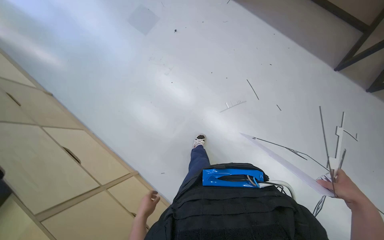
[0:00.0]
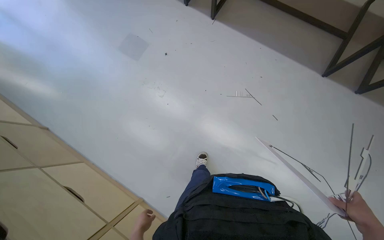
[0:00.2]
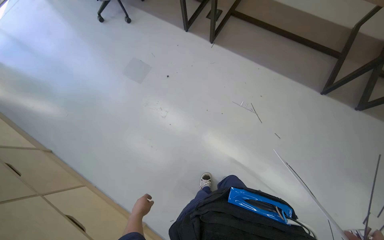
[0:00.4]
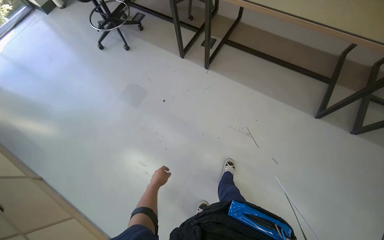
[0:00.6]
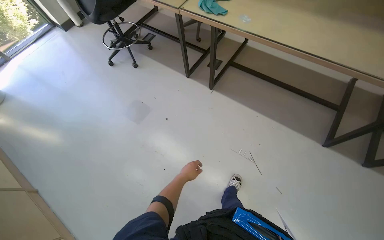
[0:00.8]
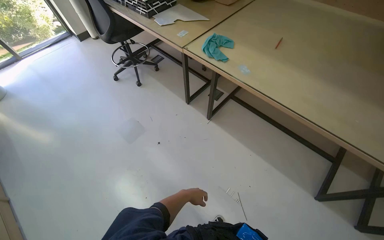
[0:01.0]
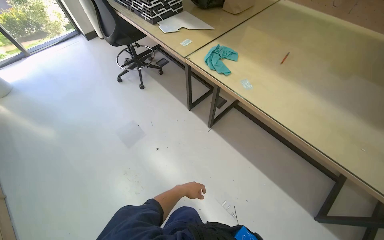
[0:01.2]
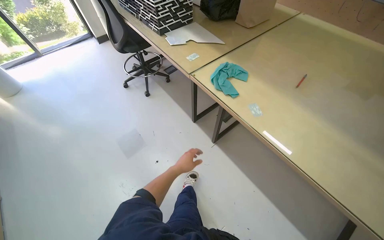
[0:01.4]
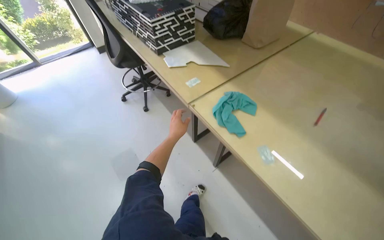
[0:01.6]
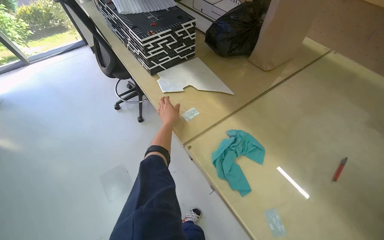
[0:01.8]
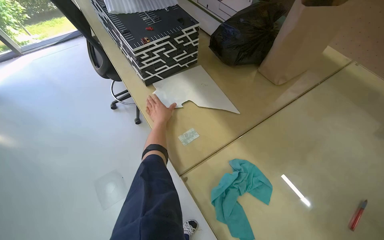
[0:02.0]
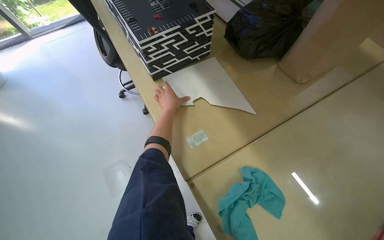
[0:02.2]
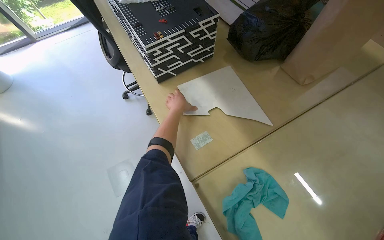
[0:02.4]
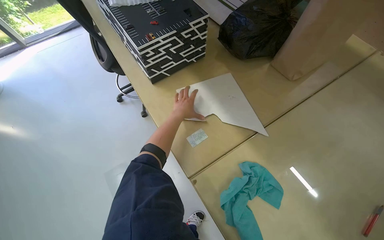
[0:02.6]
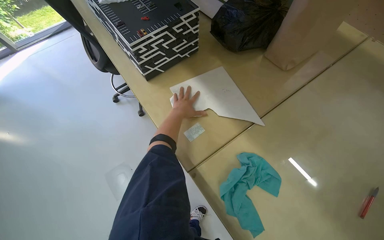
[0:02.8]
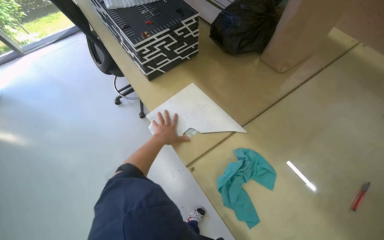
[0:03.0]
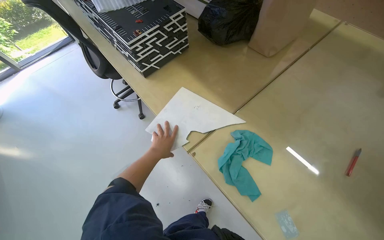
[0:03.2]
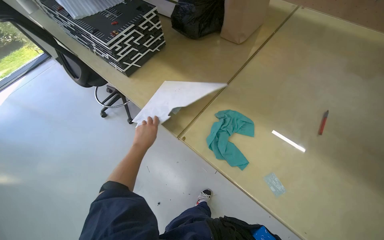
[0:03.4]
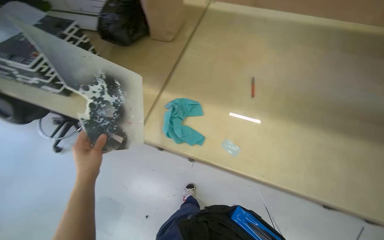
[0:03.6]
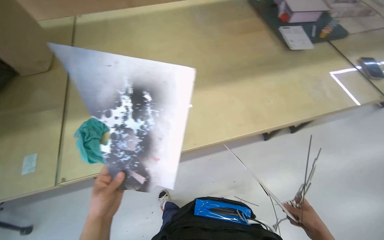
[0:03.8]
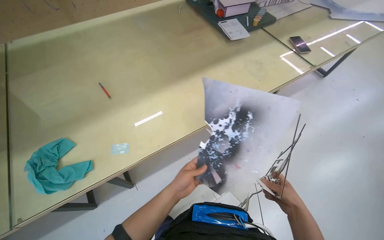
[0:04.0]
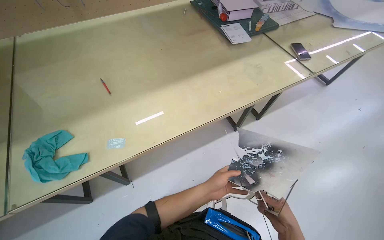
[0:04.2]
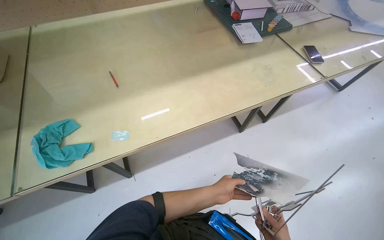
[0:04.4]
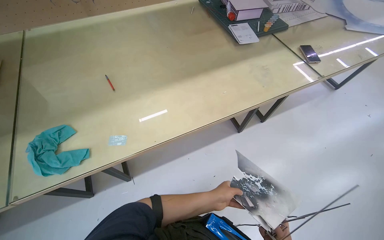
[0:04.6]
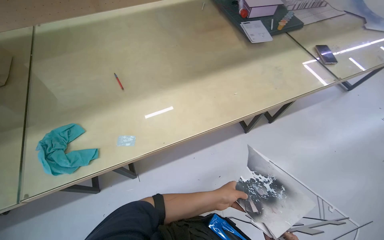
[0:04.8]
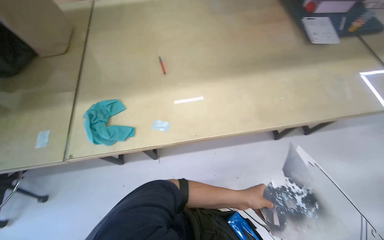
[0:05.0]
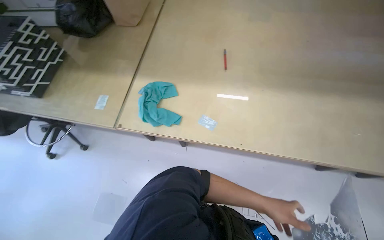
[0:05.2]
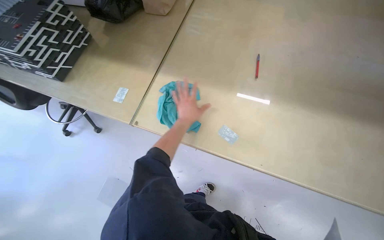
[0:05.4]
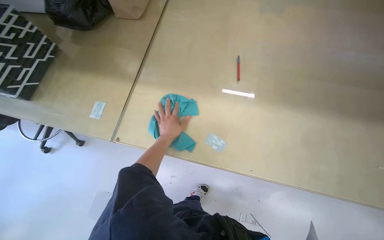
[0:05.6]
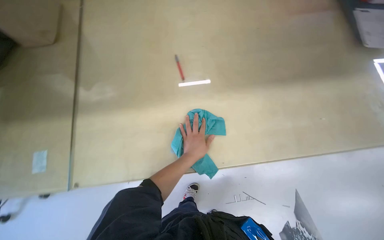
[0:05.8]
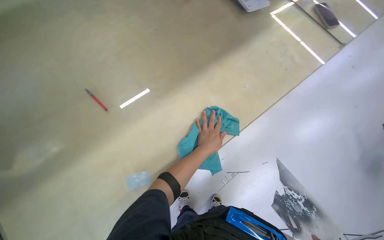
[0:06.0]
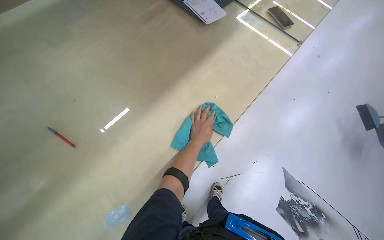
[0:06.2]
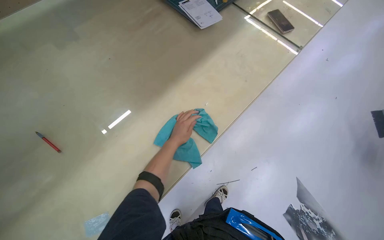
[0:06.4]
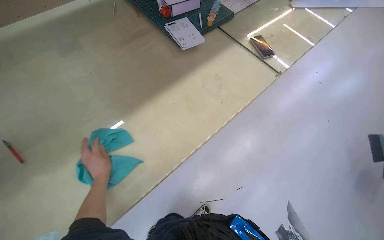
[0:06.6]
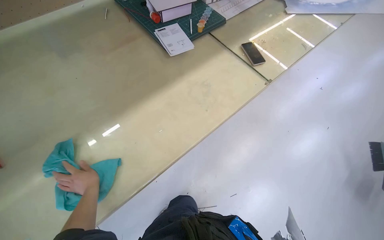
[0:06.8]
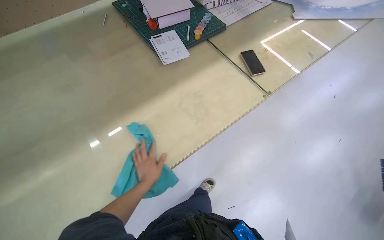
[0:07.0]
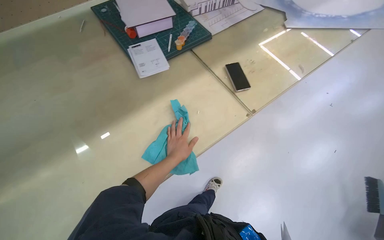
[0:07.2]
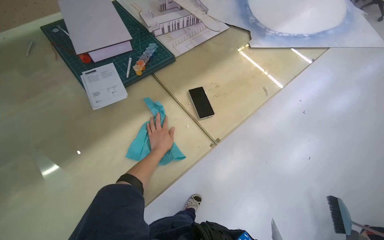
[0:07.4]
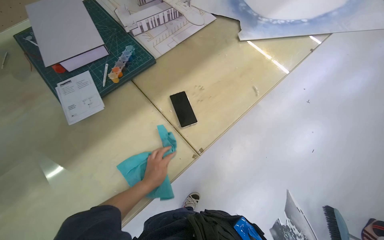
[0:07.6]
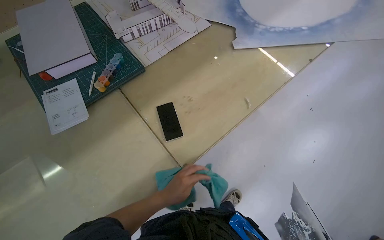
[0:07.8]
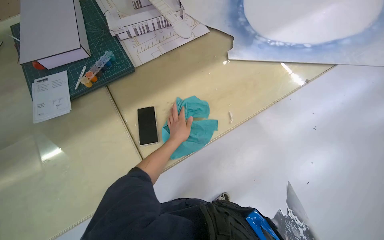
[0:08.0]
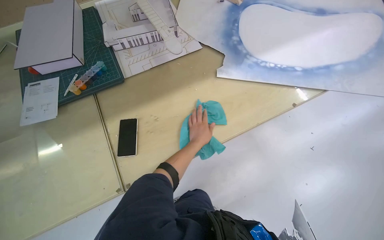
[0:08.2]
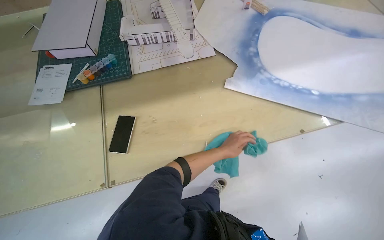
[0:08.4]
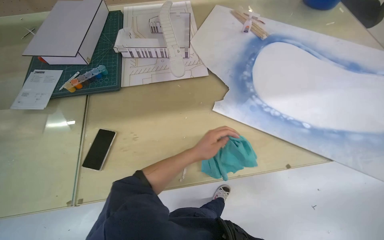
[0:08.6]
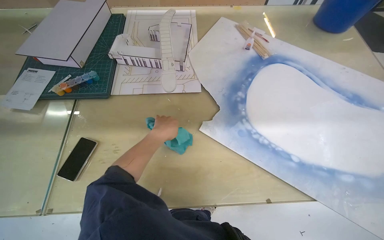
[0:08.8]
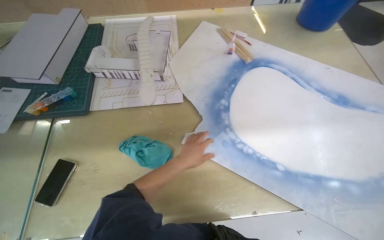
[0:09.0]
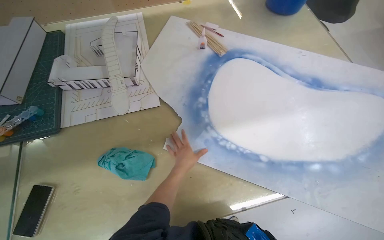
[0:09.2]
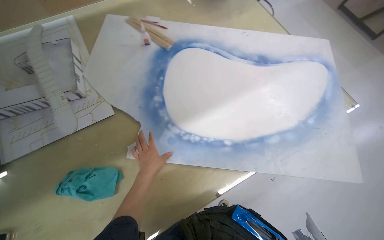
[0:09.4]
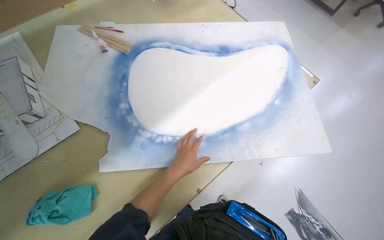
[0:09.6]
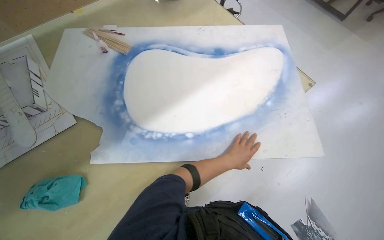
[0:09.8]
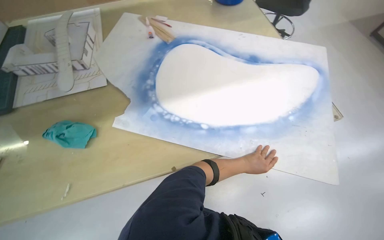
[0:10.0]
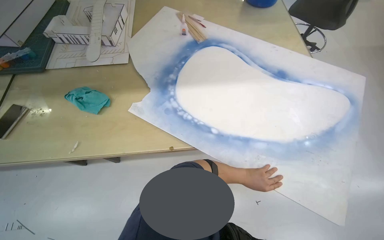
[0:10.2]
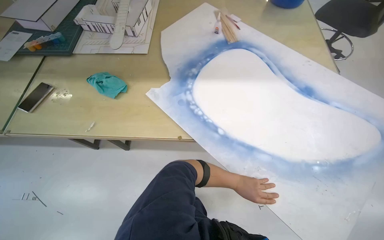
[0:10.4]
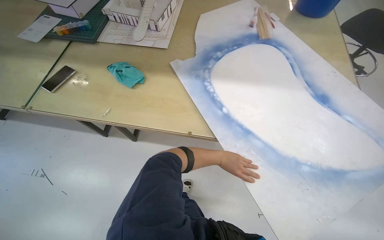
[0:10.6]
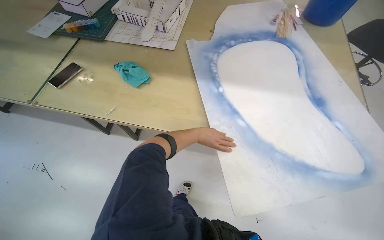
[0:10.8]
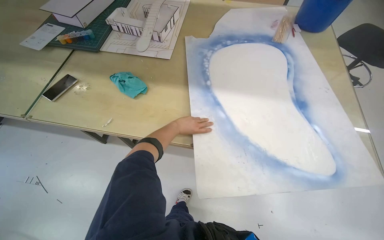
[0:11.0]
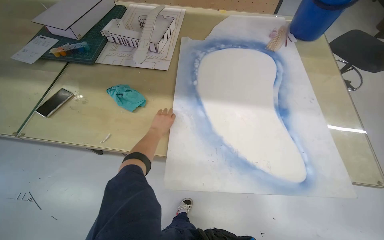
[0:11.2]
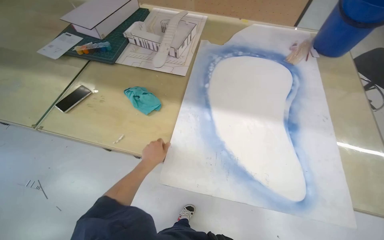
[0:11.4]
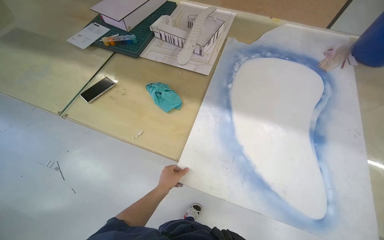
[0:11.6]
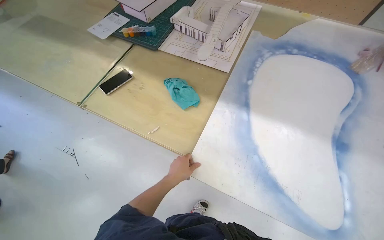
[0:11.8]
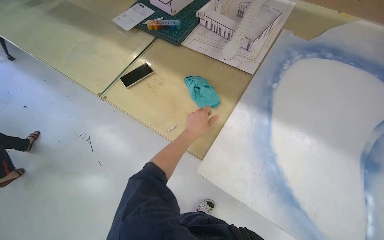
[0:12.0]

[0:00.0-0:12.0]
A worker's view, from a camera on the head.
Job: organizing items.
The whole recording: Organizing and cleaning workspace. The worker wipes surfaces, arranges paper and model pieces, and places a large sheet on a shelf.
0:00.0 to 0:01.6: The camera is carried some 70 cm. The camera pitches upward, by approximately 30 degrees.
0:01.6 to 0:03.0: The wearer moves some 40 cm.
0:04.4 to 0:06.0: The view tips downward by some 15 degrees.
0:06.0 to 0:07.6: The camera travels roughly 70 cm.
0:07.6 to 0:09.0: The wearer moves roughly 70 cm. The head rotates approximately 35 degrees to the left.
0:10.4 to 0:12.0: The wearer looks approximately 30 degrees further to the left.

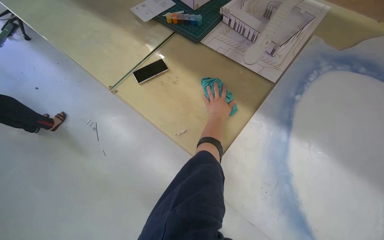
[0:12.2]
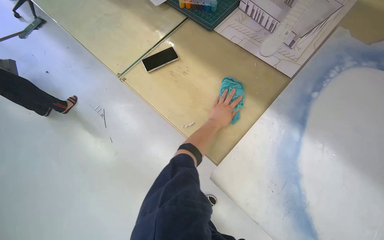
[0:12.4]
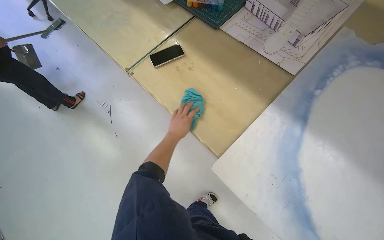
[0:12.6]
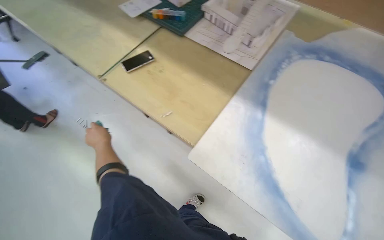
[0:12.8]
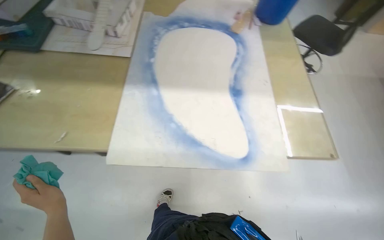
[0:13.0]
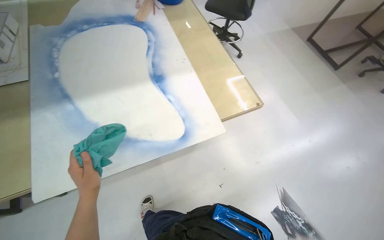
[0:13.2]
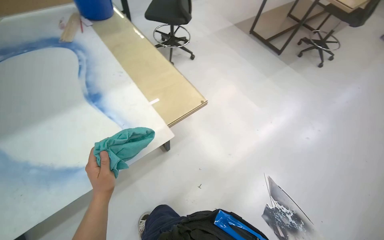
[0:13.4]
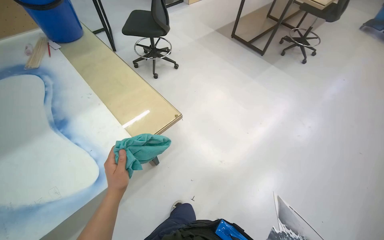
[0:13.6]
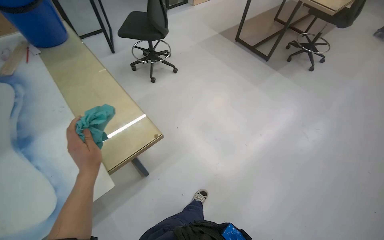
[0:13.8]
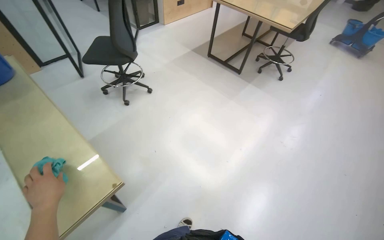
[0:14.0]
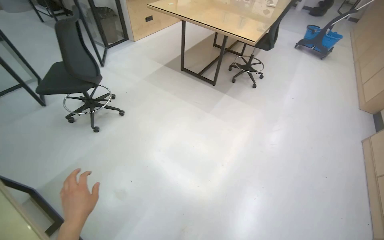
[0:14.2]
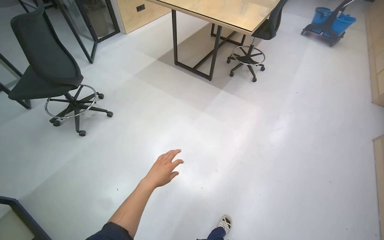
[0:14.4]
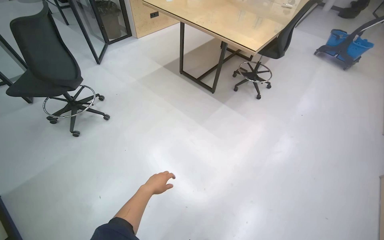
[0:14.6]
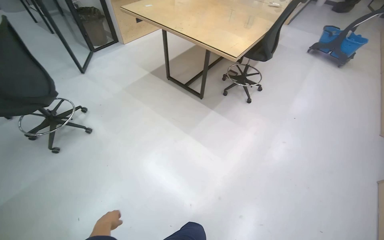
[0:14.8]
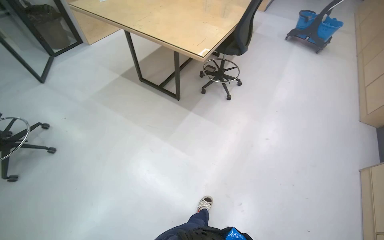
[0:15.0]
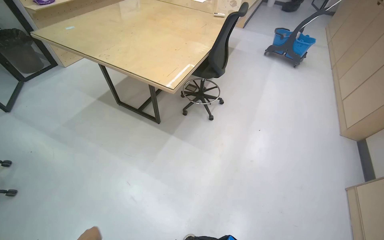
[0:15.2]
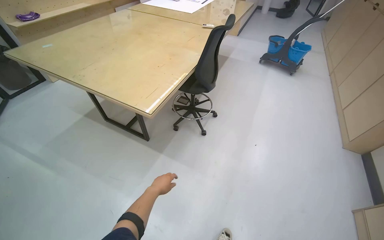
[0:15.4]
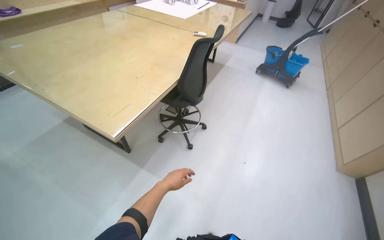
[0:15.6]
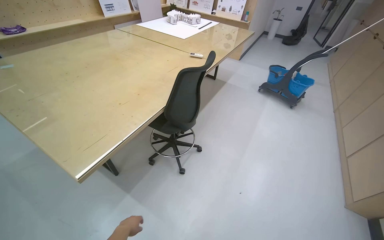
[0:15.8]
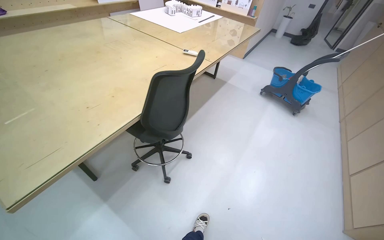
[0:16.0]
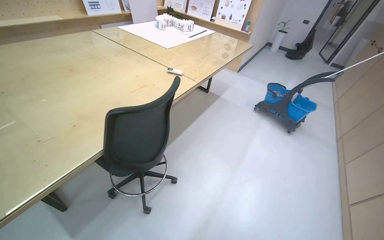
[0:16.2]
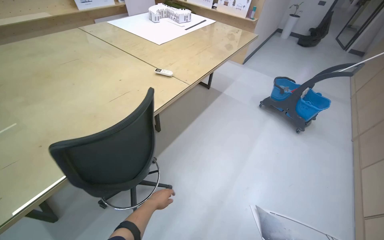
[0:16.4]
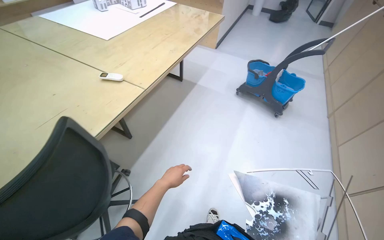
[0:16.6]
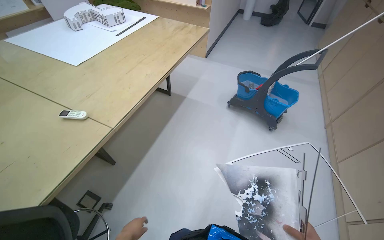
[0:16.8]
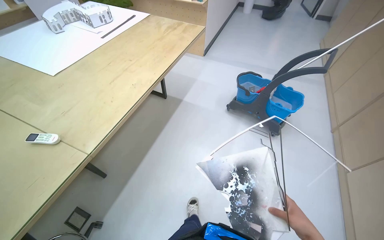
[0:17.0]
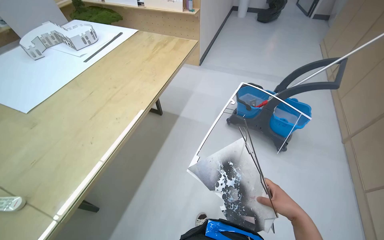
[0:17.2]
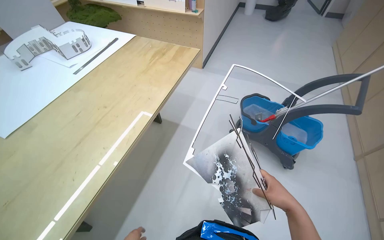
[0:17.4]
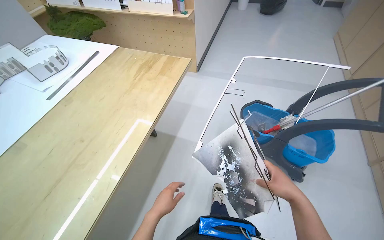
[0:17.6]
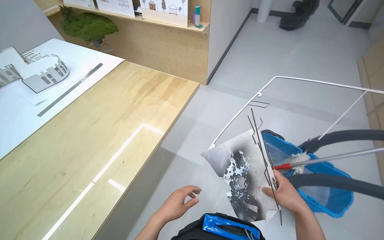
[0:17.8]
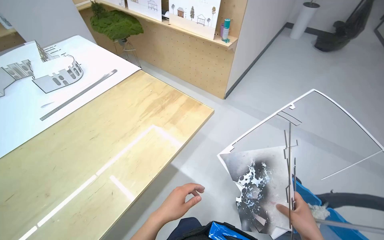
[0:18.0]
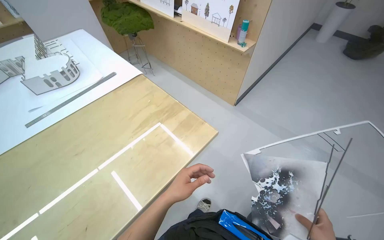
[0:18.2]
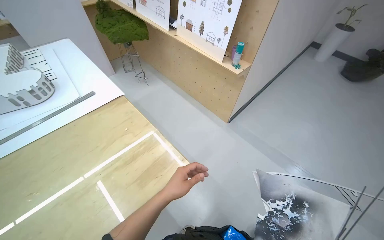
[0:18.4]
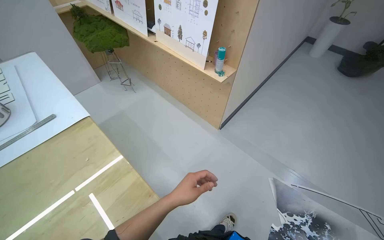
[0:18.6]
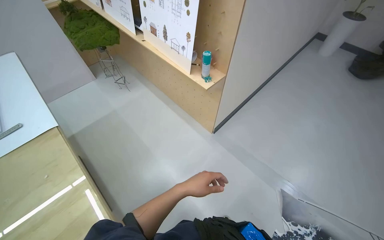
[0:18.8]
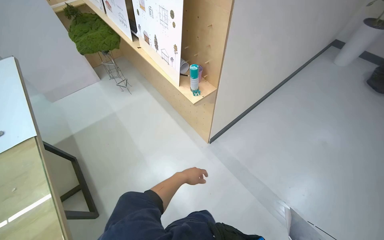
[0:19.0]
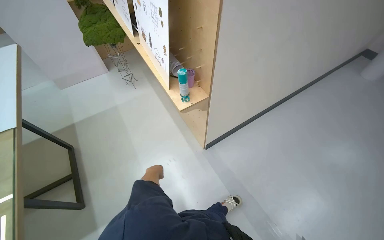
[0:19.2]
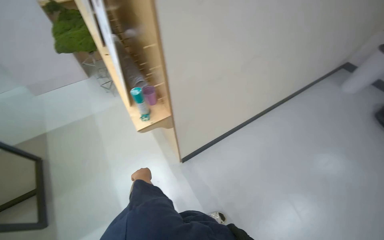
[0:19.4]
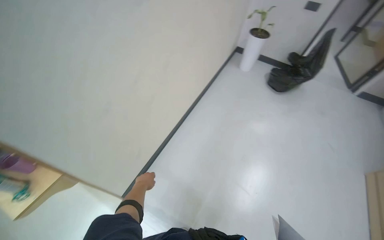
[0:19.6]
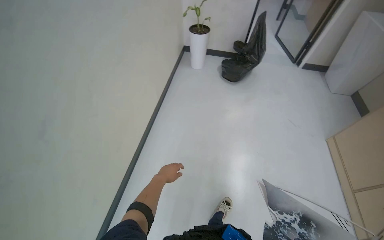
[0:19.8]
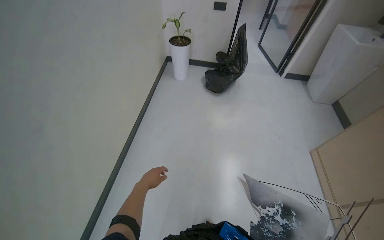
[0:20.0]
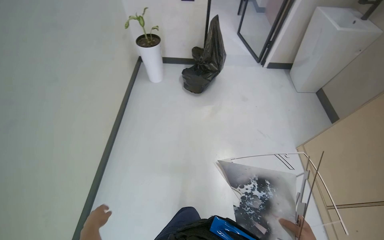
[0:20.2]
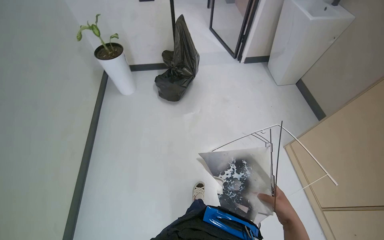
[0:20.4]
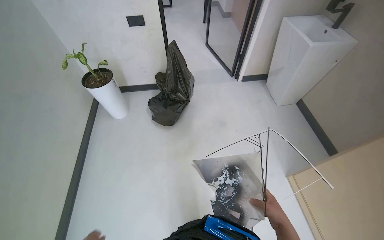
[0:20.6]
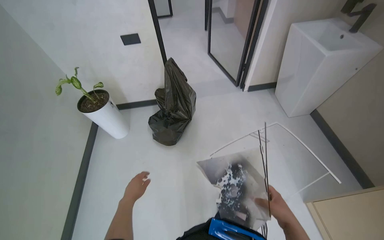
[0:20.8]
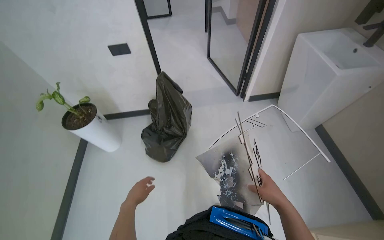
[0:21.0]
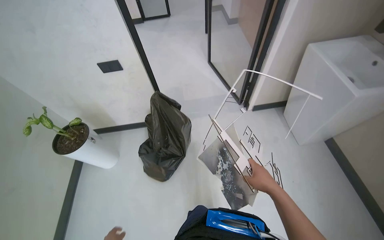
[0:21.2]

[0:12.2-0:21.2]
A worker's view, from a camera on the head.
Job: organizing items.
The whole recording: Organizing and cleaning workspace. The worker wipes surfaces, arranges paper and model pieces, and places a large sheet on a shelf.
0:12.2 to 0:13.8: The camera travels some 90 cm. The wearer looks roughly 80 degrees further to the right.
0:13.8 to 0:15.2: The camera travels about 1.5 m. The wearer looks approximately 25 degrees further to the right.
0:15.2 to 0:16.6: The head travels roughly 1.5 m.
0:16.6 to 0:18.2: The camera is carried some 1.5 m. The head rotates about 15 degrees to the left.
0:18.2 to 0:19.8: The head travels some 1.5 m. The wearer looks some 30 degrees further to the right.
